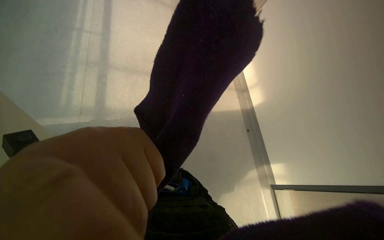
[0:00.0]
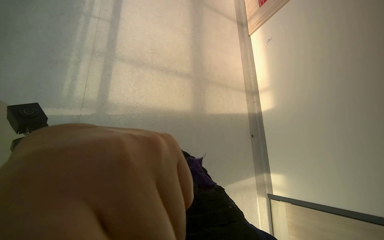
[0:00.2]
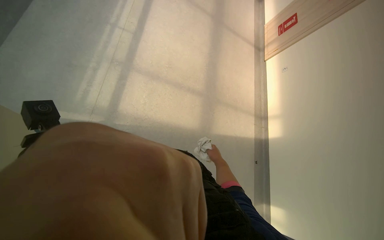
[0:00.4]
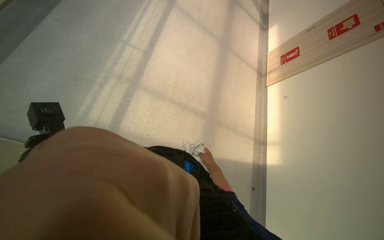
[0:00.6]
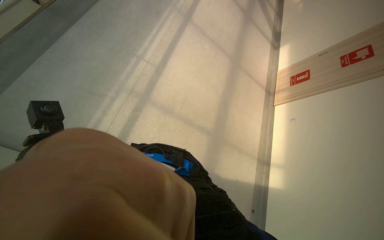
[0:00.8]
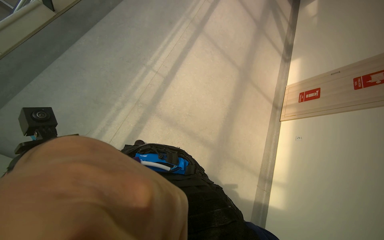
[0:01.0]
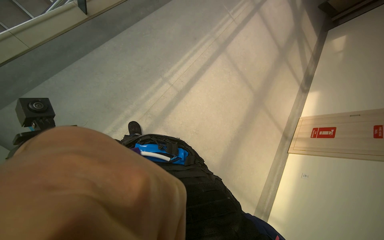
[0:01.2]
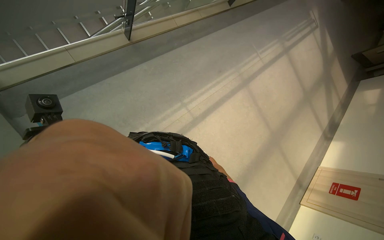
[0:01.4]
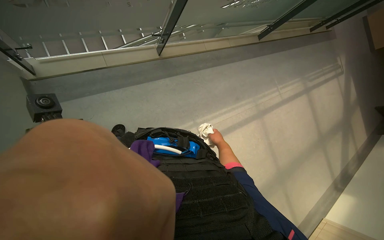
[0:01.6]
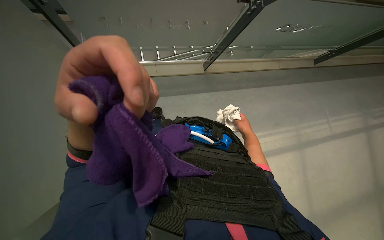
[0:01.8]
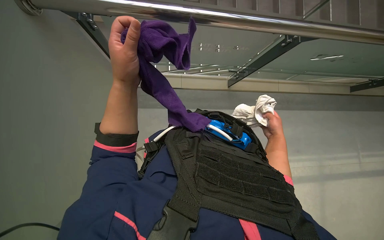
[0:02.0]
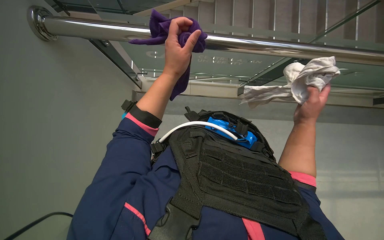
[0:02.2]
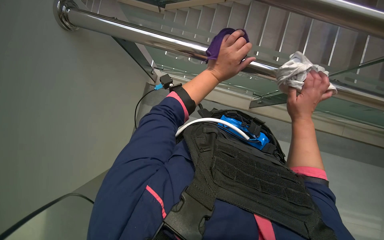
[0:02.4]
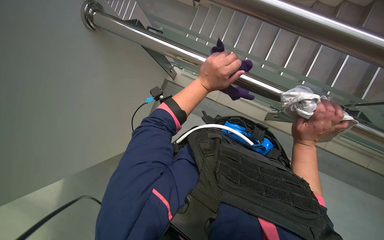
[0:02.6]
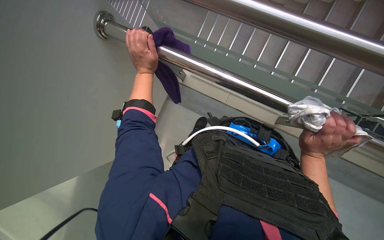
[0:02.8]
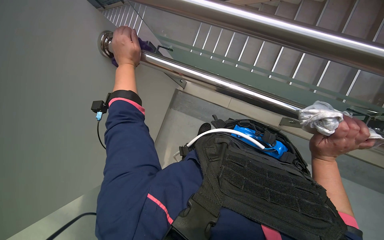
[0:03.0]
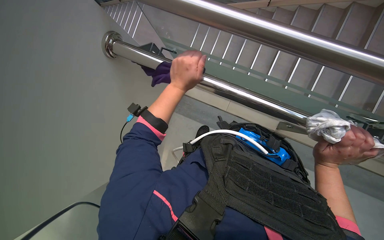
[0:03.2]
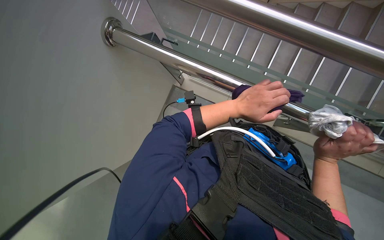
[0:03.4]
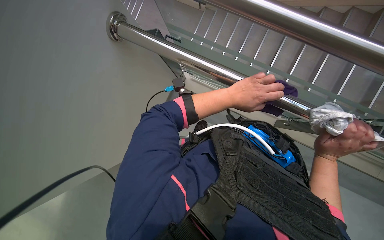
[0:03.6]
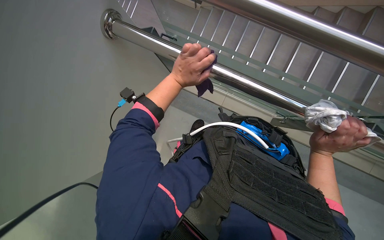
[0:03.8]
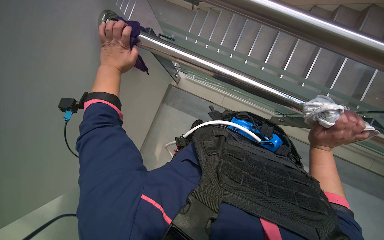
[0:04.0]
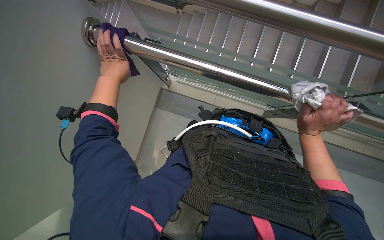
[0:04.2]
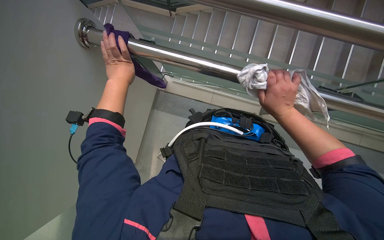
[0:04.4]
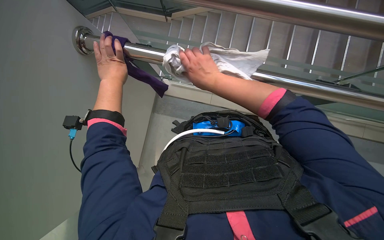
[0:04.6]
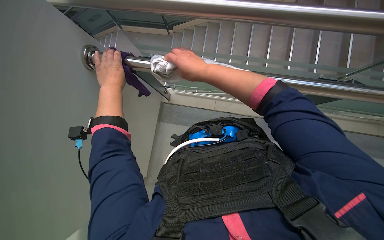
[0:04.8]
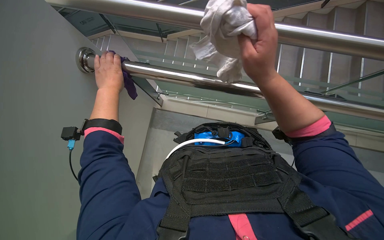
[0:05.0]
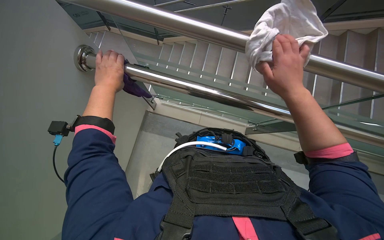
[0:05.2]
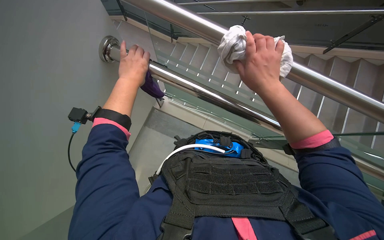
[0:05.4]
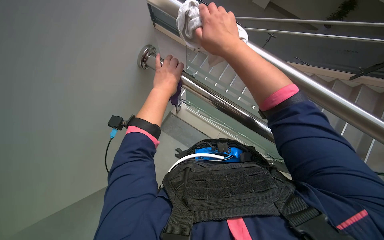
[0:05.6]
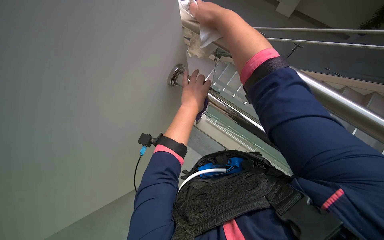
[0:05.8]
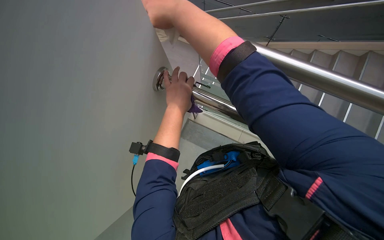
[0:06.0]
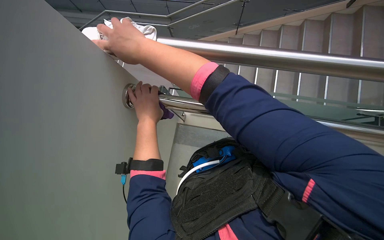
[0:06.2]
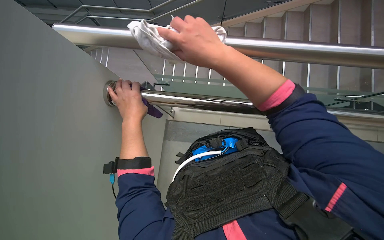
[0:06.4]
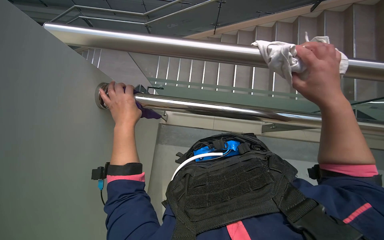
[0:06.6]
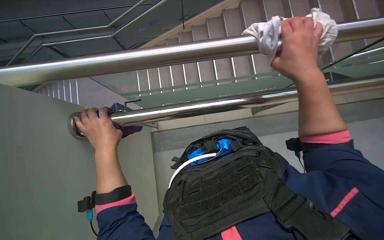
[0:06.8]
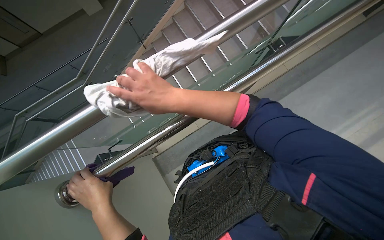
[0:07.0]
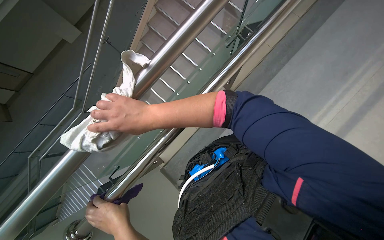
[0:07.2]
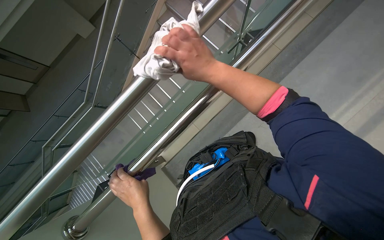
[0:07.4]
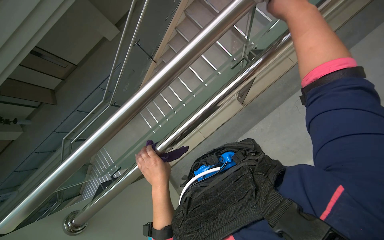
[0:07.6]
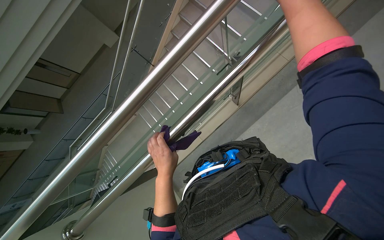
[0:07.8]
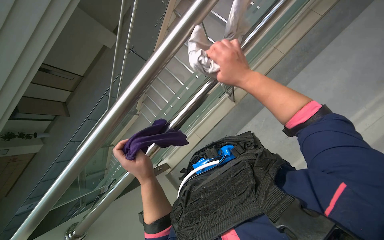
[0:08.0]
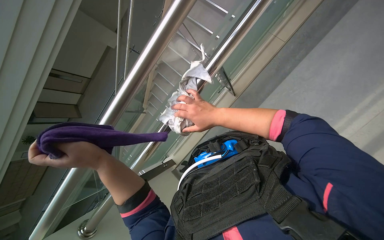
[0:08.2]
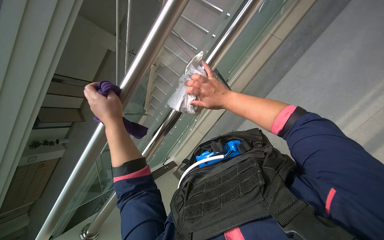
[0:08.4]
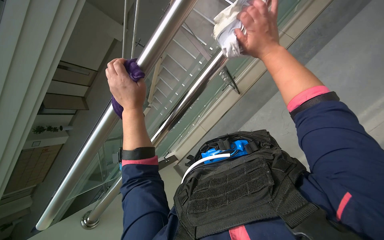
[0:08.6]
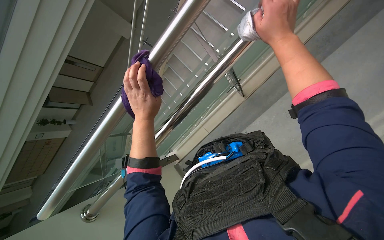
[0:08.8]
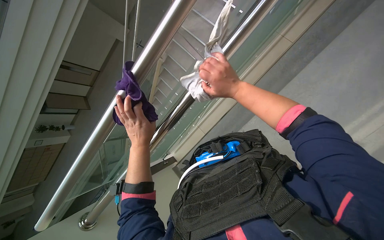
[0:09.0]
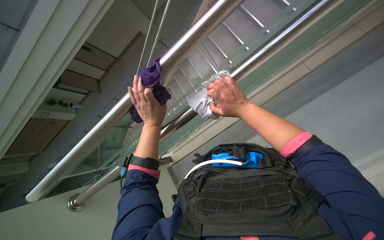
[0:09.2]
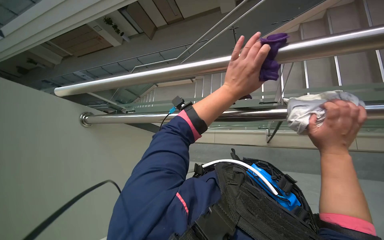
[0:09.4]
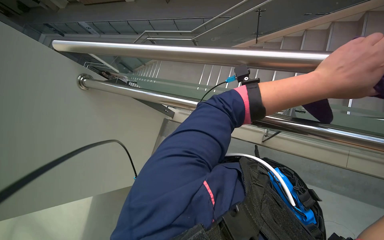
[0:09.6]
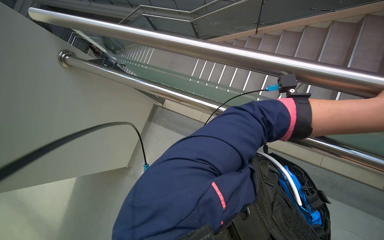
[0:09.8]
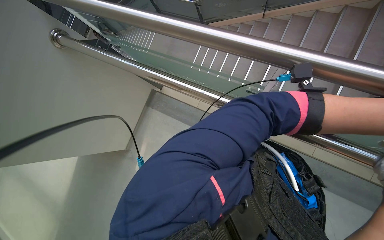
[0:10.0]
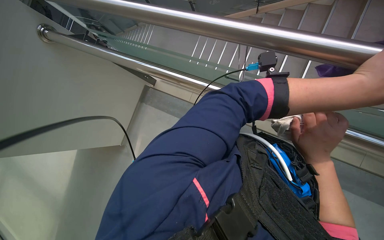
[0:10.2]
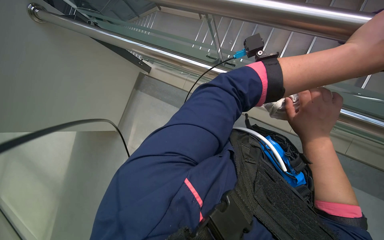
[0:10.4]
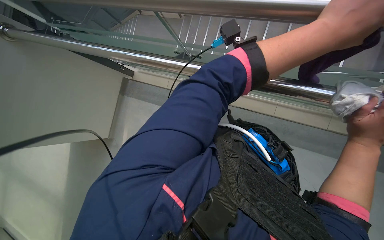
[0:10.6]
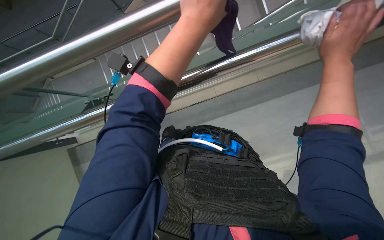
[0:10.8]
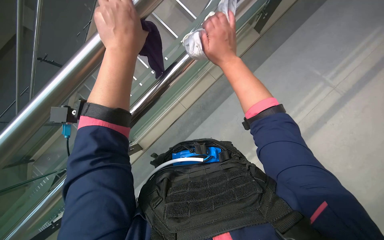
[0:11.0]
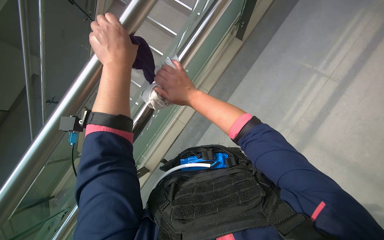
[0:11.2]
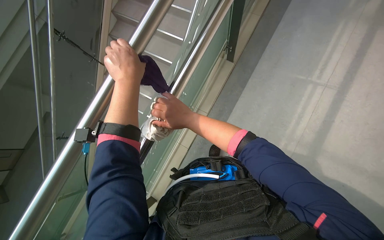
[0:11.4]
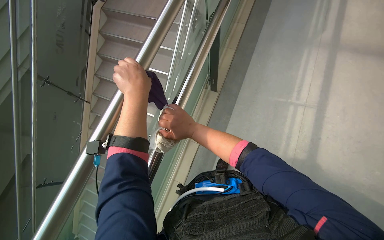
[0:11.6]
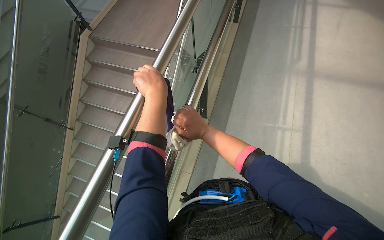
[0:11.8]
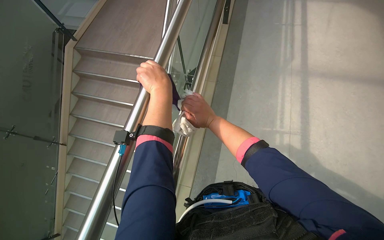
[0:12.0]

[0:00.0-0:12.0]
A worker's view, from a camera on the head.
Job: wiping surfaces.
The whole recording: Wiping metal and glass railings. The worker wipes the metal and glass railings with a white cloth.
0:00.0 to 0:01.6: The head travels roughly 90 cm. The head rotates approximately 65 degrees to the left. The camera pitches upward, by approximately 20 degrees.
0:01.6 to 0:03.0: The wearer's head swings about 40 degrees to the left.
0:03.0 to 0:04.4: The right hand heads up the picture and farther from the camera, covering approximately 15 cm. Meanwhile the left hand is displaced farther from the camera by some 10 cm, and goes to the right and returns, about 30 cm each way.
0:04.4 to 0:06.0: The right hand swings left and right, about 30 cm each way, with 2 reversals. The left hand is displaced to the right and nearer to the camera by roughly 30 cm.
0:06.0 to 0:07.6: The scene turns roughly 45 degrees counterclockwise in the picture.
0:07.6 to 0:09.0: The left hand travels up the picture and to the left by about 15 cm.
0:09.0 to 0:10.4: The view tips downward by about 20 degrees. The left hand goes roughly 50 cm to the right.
0:10.4 to 0:12.0: The camera pitches upward, by roughly 20 degrees. Everything in view rotates approximately 30 degrees counterclockwise.

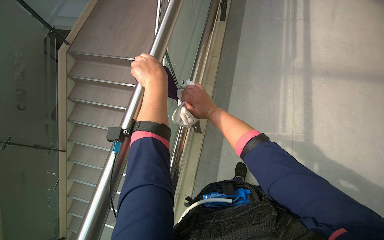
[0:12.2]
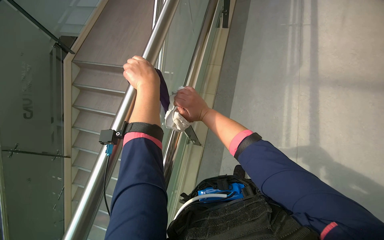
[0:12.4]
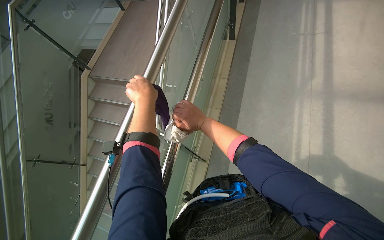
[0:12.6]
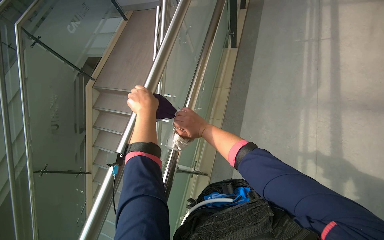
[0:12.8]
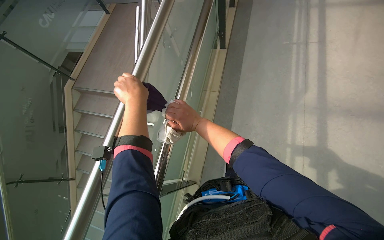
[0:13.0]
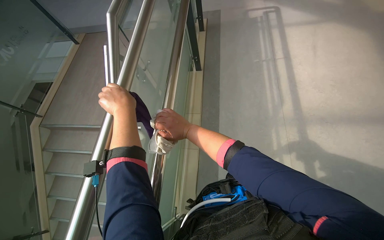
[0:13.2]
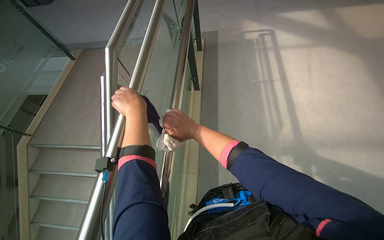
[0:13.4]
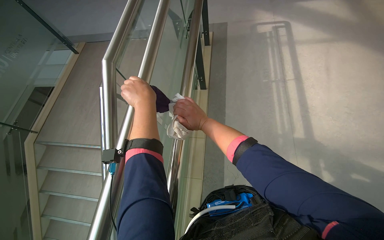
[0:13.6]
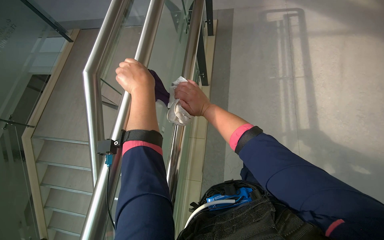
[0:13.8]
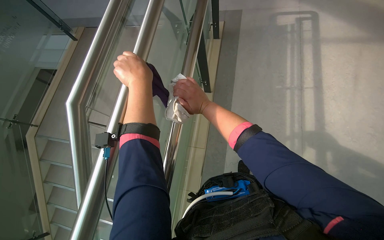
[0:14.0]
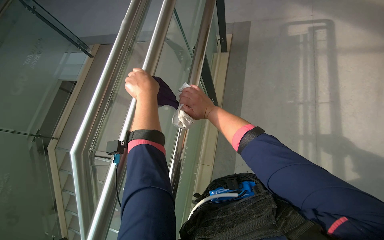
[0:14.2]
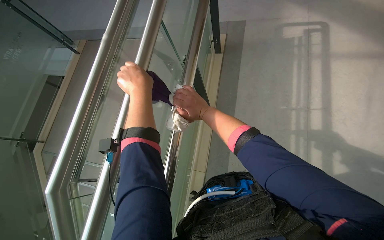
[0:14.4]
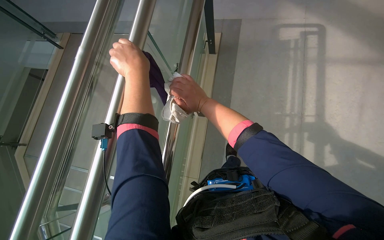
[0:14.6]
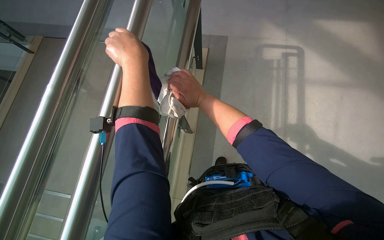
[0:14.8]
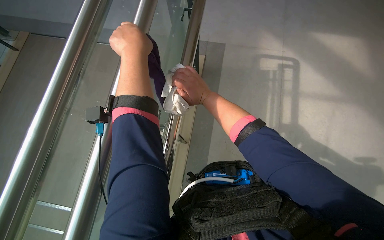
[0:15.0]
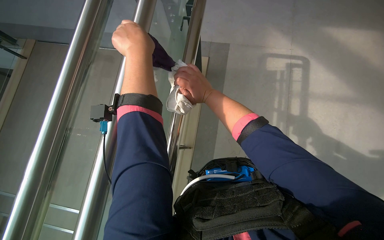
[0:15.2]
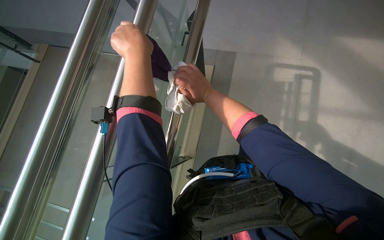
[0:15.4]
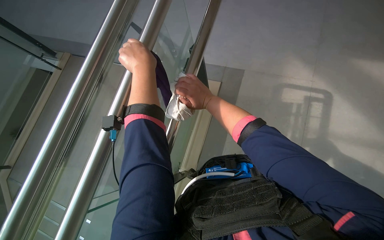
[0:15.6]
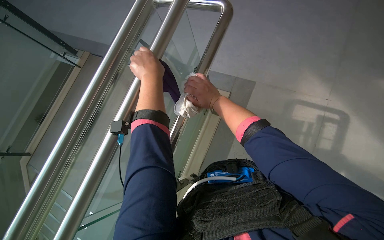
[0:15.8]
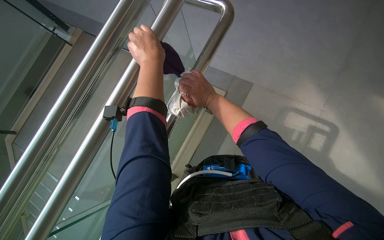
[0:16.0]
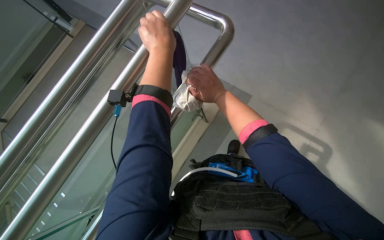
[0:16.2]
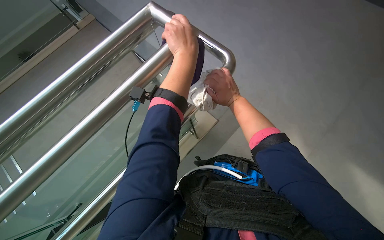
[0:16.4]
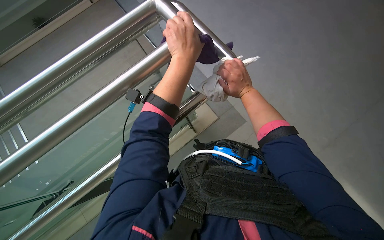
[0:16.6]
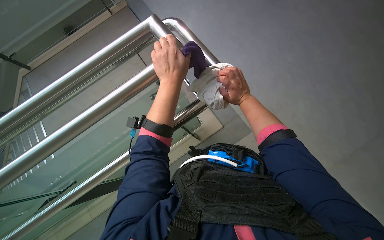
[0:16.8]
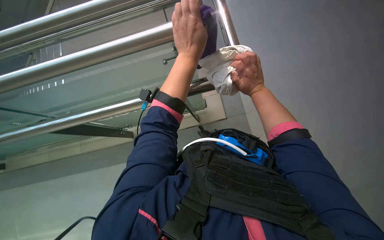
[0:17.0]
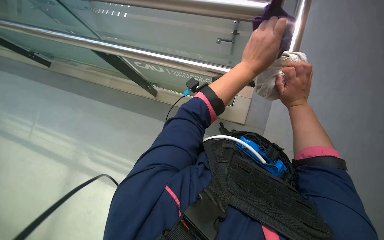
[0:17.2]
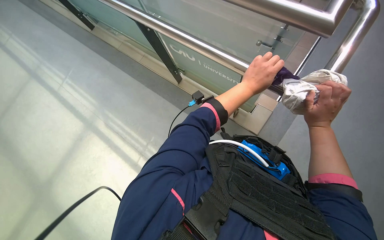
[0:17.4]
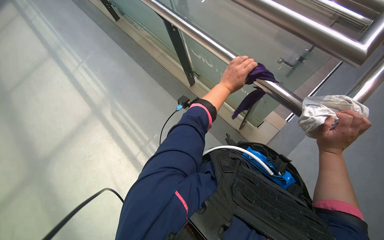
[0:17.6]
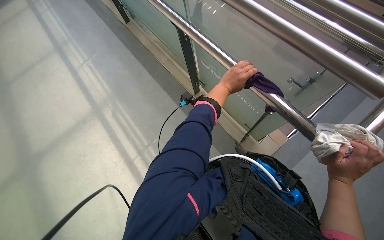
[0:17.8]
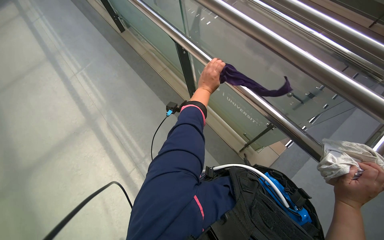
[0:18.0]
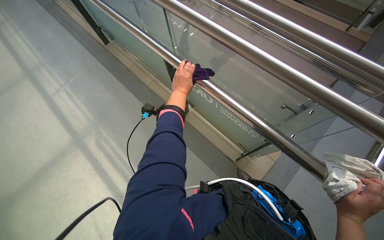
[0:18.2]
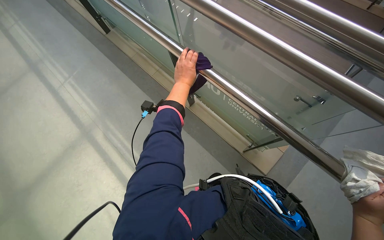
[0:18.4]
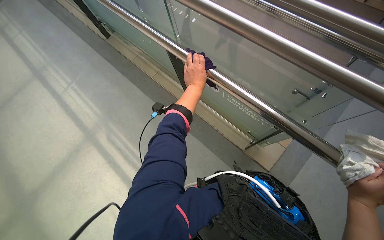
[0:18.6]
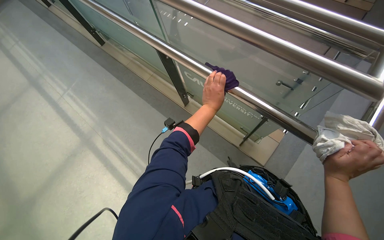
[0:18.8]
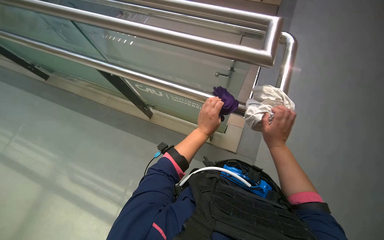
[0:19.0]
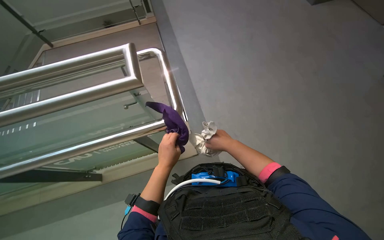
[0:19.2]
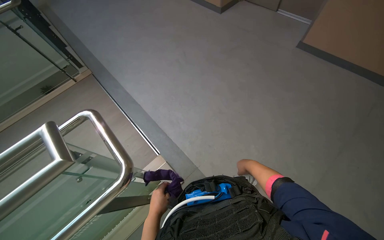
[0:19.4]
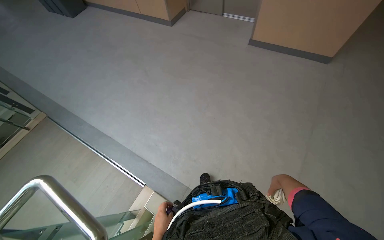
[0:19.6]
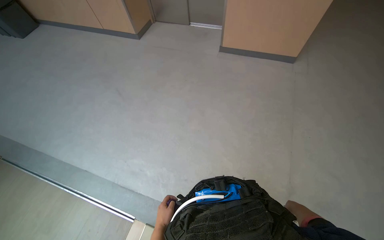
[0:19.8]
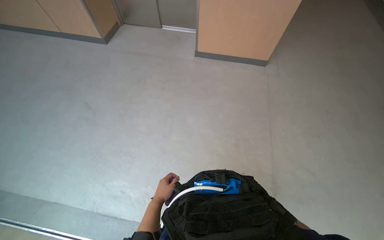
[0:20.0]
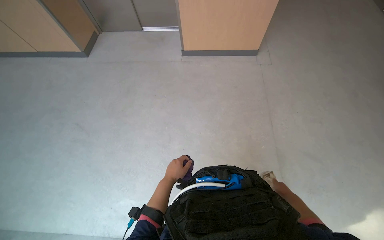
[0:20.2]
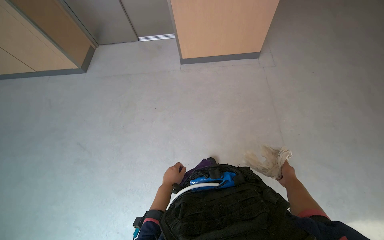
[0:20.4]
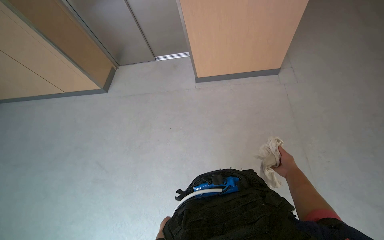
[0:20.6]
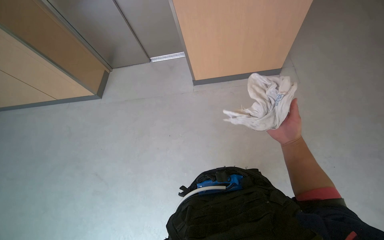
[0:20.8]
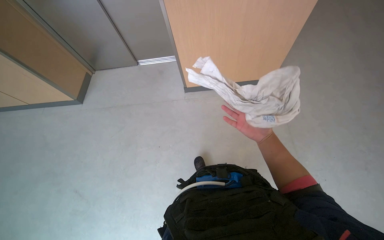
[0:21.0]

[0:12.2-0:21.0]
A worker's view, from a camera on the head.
Job: wiping surfaces.
The whole recording: Wiping metal and glass railings. The worker wipes the metal and glass railings with a white cloth.
0:12.2 to 0:13.6: The camera pitches upward, by approximately 15 degrees.
0:16.6 to 0:18.0: The scene turns approximately 40 degrees clockwise in the picture. The left hand heads farther from the camera, covering roughly 25 cm. Meanwhile the right hand heads down the picture, covering some 15 cm.
0:18.0 to 0:19.6: The wearer looks roughly 45 degrees further to the right.
0:19.6 to 0:21.0: The head travels approximately 1 m. The wearer's head swings about 40 degrees to the right.
